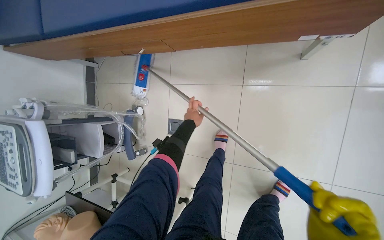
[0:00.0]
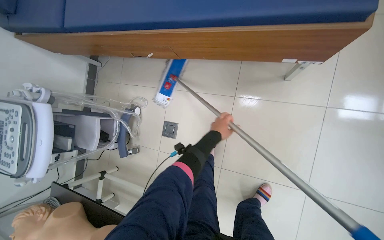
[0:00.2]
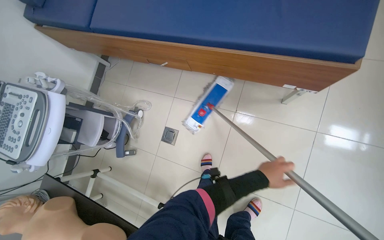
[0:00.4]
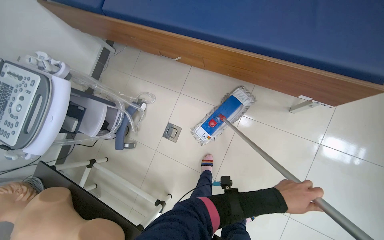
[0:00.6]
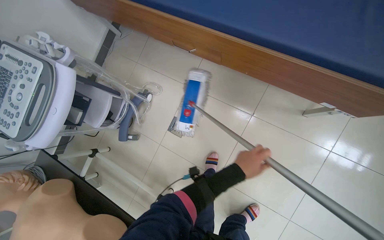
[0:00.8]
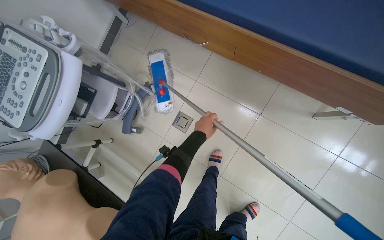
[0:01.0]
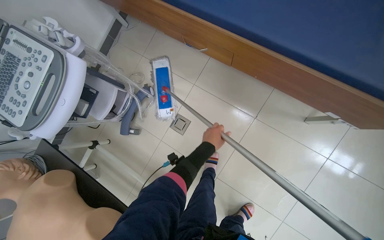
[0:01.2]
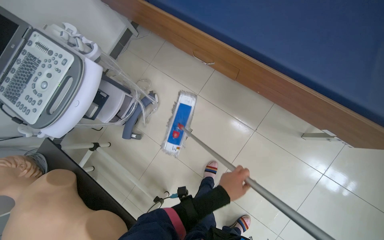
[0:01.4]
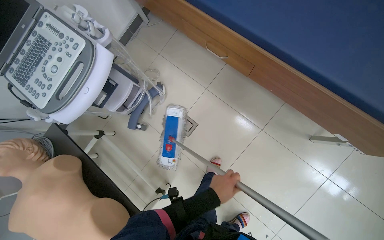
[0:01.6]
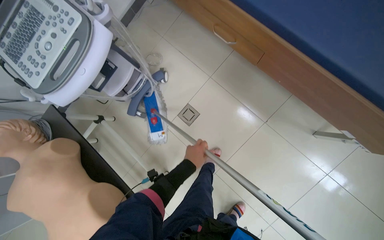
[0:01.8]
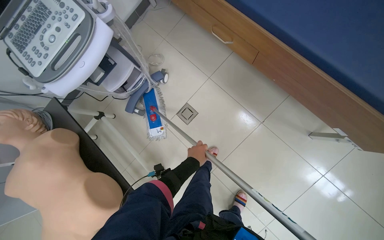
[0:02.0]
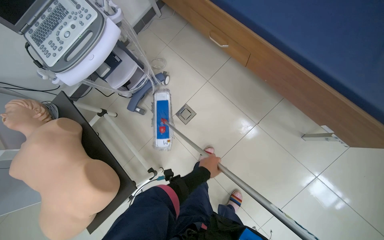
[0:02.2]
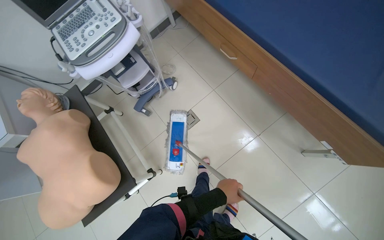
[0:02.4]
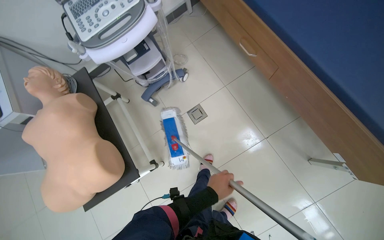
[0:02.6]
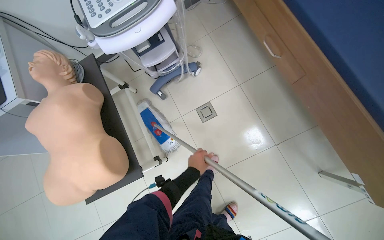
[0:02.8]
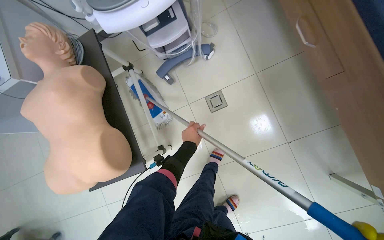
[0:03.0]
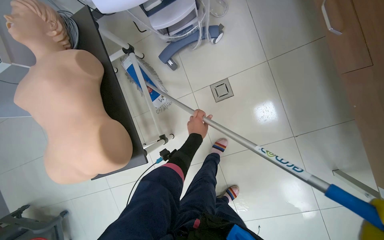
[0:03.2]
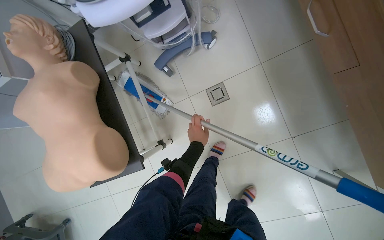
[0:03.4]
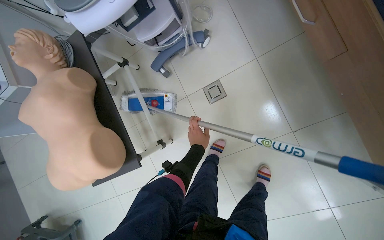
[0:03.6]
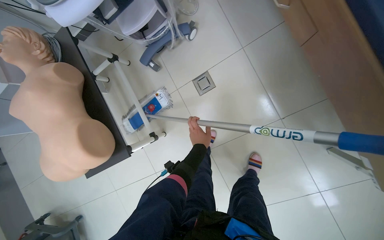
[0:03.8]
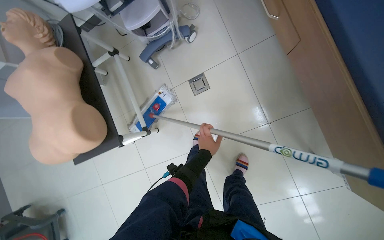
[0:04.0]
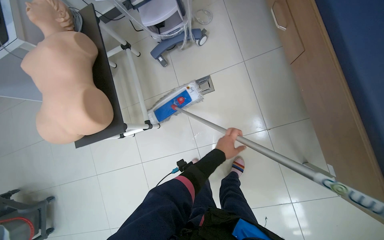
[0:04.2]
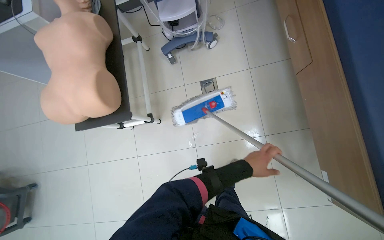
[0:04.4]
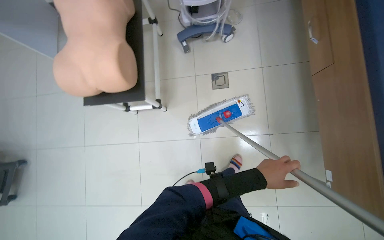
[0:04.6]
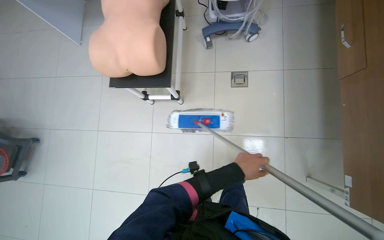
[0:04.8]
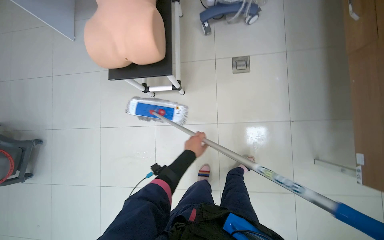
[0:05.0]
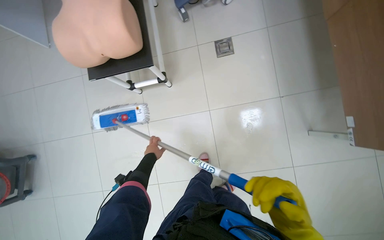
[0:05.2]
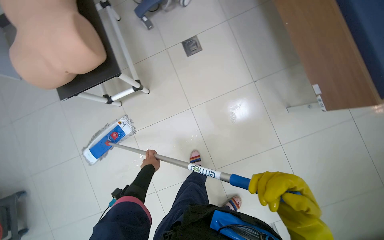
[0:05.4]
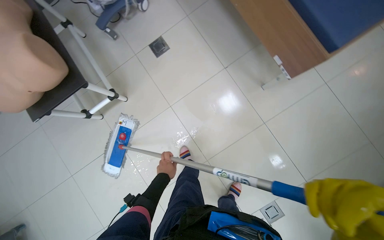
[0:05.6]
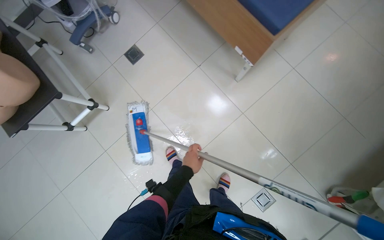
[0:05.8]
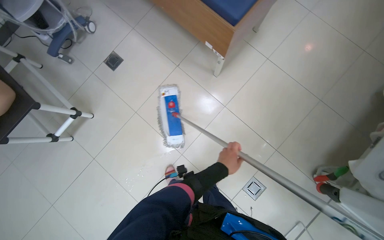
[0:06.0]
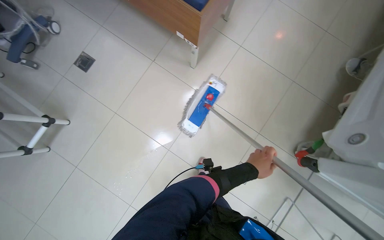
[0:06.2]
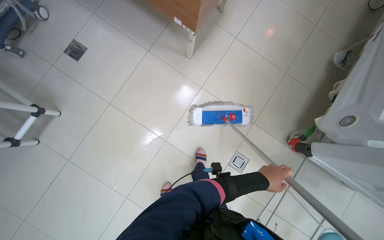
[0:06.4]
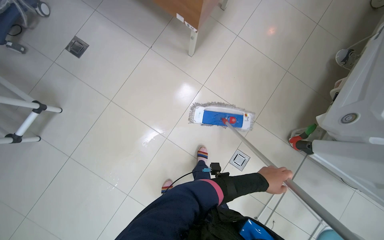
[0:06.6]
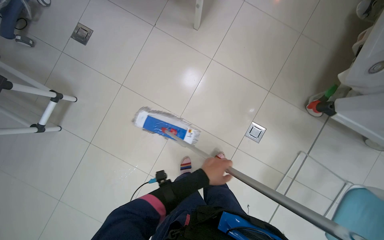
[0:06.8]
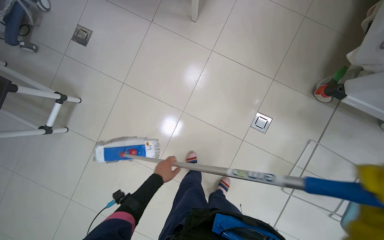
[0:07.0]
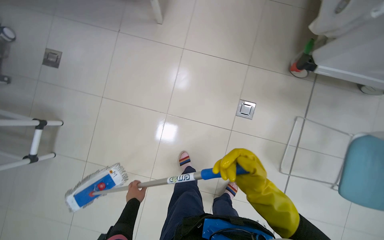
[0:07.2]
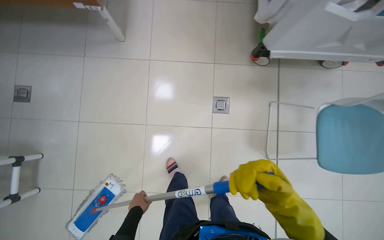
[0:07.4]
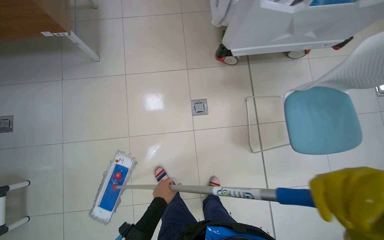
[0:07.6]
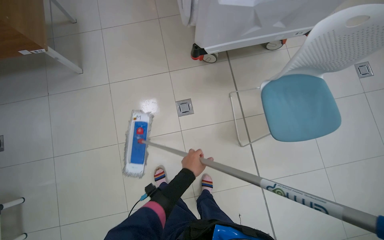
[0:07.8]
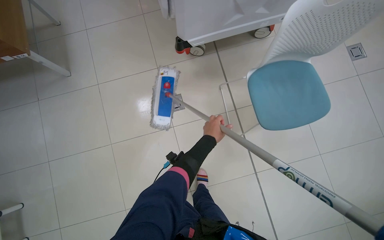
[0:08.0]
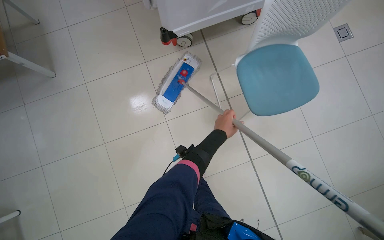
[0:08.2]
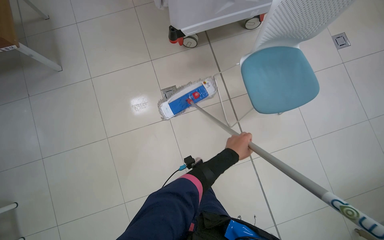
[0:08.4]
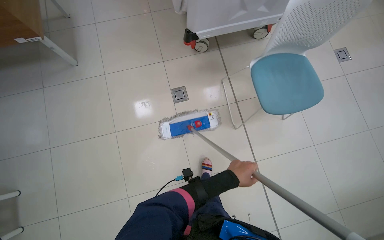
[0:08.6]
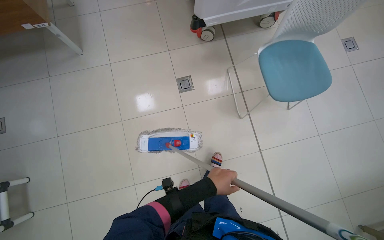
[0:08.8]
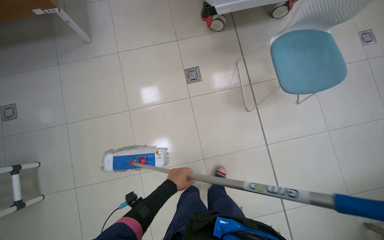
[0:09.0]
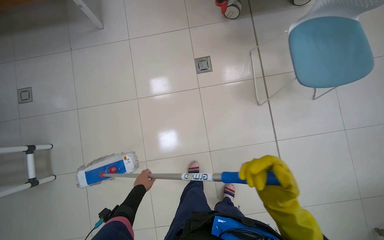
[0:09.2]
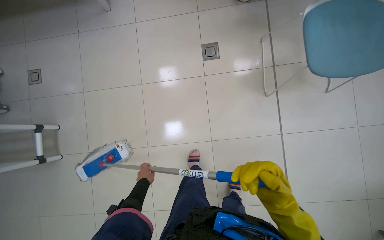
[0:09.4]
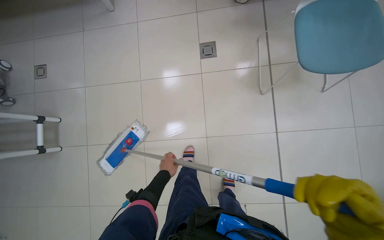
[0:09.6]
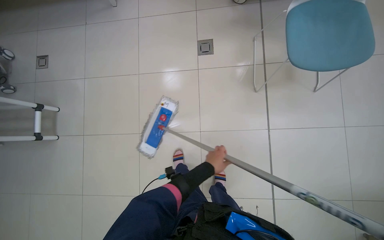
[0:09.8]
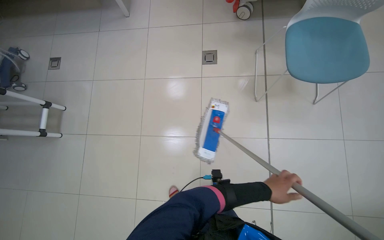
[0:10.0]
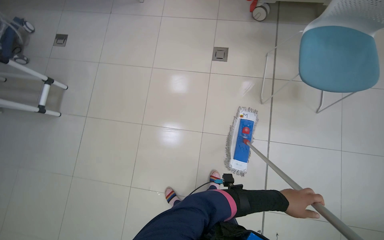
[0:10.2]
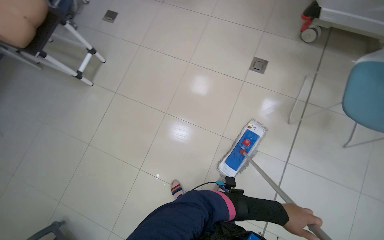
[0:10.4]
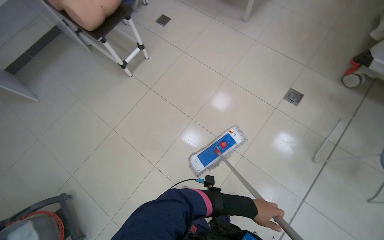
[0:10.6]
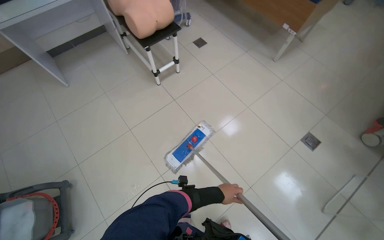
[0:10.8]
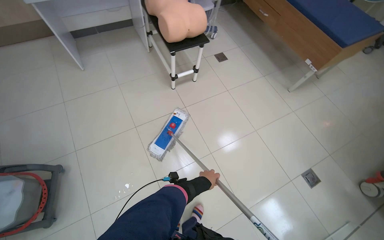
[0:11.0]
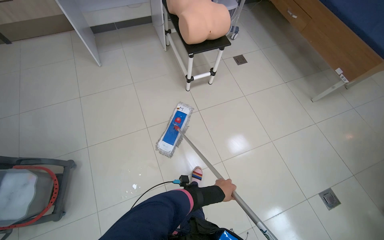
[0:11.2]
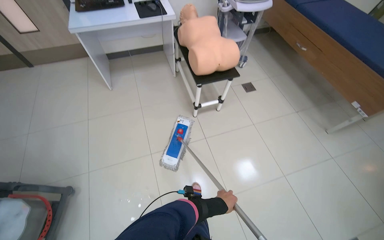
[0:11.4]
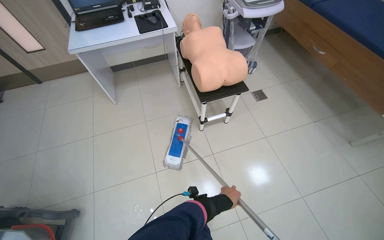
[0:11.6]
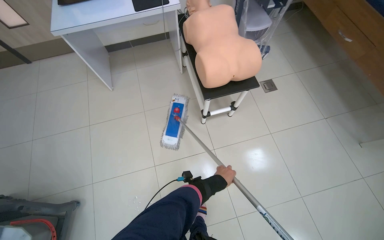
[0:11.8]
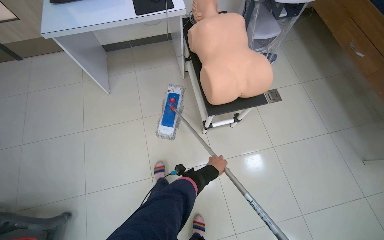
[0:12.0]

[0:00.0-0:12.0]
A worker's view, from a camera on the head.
Job: mopping floor.
The whole recording: Mopping floor. The worker dips and wrings the mop in the bucket, then mops the floor of the room.
0:00.0 to 0:01.6: The wearer moves to the left, roughly 40 cm. Everything in view rotates approximately 35 degrees clockwise.
0:01.6 to 0:03.0: The scene turns about 25 degrees clockwise in the picture. The left hand travels farther from the camera and to the left by approximately 25 cm.
0:03.0 to 0:04.4: The left hand travels to the right, down the picture and nearer to the camera by about 40 cm.
0:04.4 to 0:06.0: The wearer moves approximately 60 cm. The scene rotates counterclockwise by approximately 40 degrees.
0:06.0 to 0:07.6: The head travels roughly 60 cm. The scene turns approximately 45 degrees counterclockwise in the picture.
0:07.6 to 0:09.0: The left hand reaches about 20 cm up the picture, then returns.
0:09.0 to 0:10.4: The head rotates approximately 35 degrees to the left. The left hand is displaced to the right and down the picture by approximately 60 cm.
0:10.4 to 0:12.0: The wearer moves approximately 1 m. The head turns to the left by approximately 55 degrees.

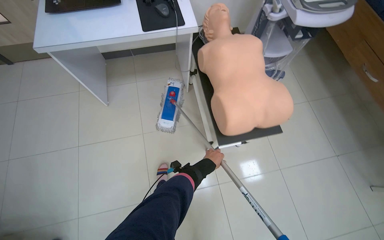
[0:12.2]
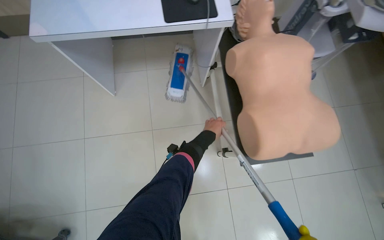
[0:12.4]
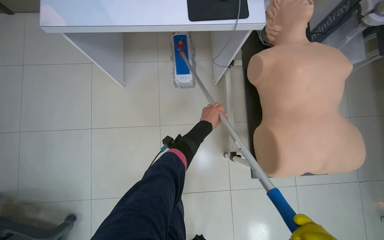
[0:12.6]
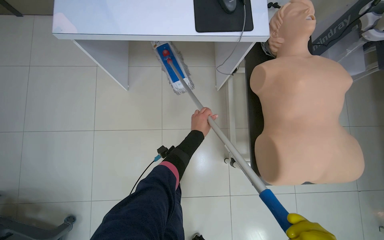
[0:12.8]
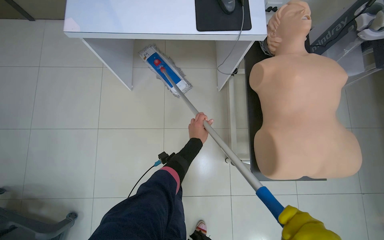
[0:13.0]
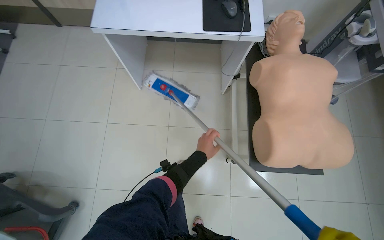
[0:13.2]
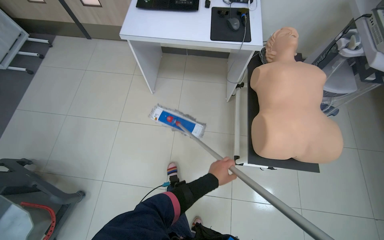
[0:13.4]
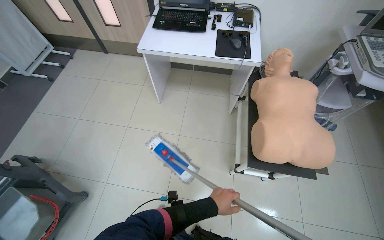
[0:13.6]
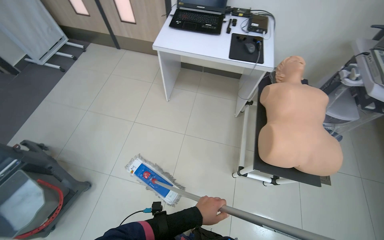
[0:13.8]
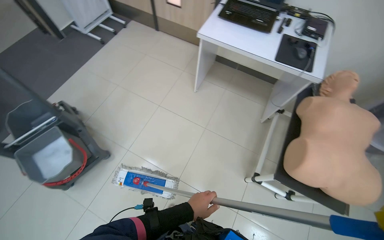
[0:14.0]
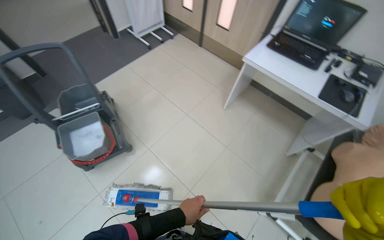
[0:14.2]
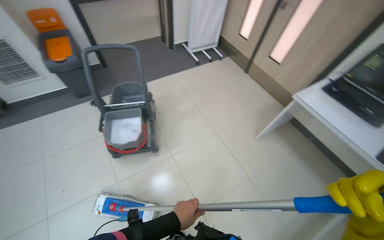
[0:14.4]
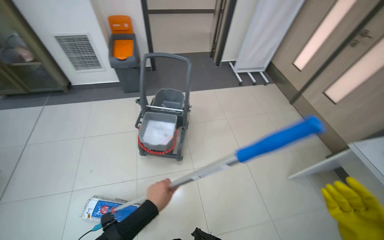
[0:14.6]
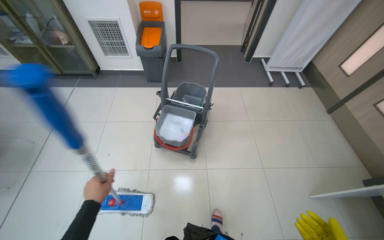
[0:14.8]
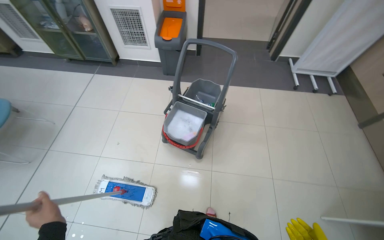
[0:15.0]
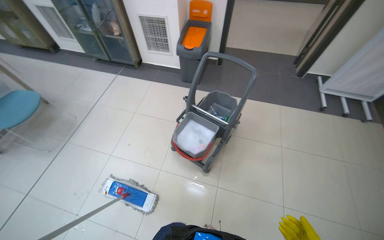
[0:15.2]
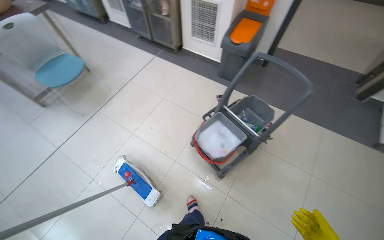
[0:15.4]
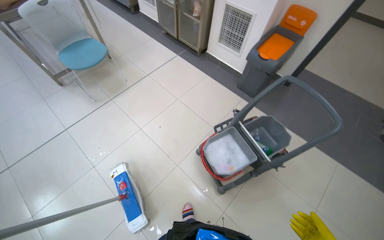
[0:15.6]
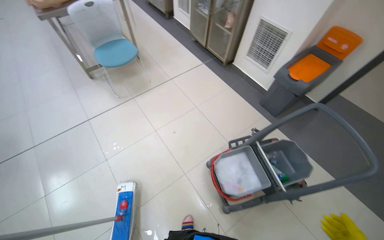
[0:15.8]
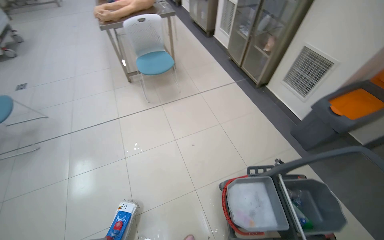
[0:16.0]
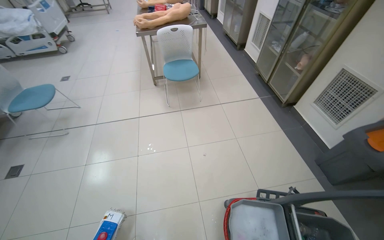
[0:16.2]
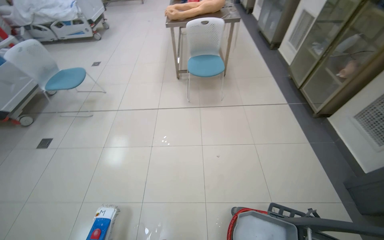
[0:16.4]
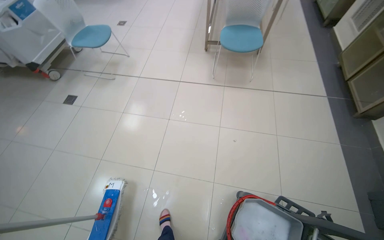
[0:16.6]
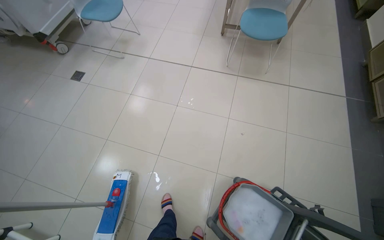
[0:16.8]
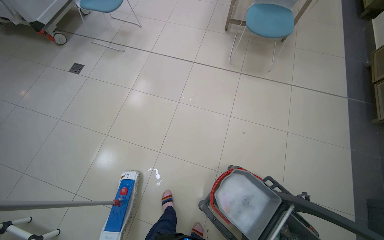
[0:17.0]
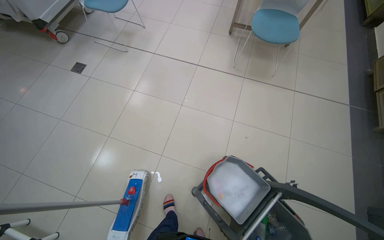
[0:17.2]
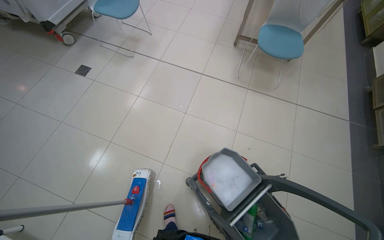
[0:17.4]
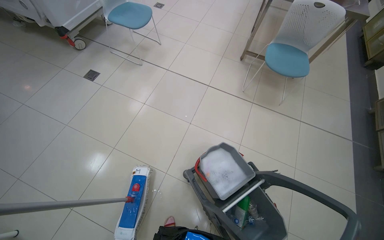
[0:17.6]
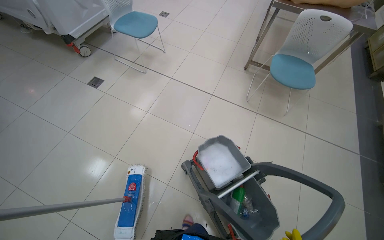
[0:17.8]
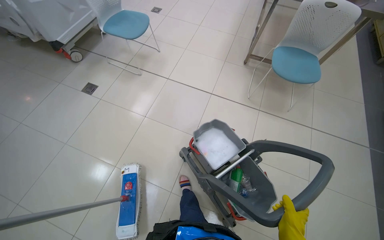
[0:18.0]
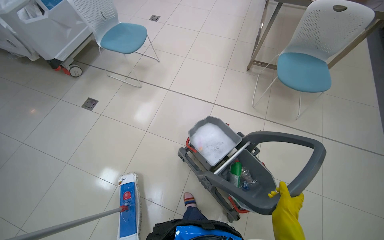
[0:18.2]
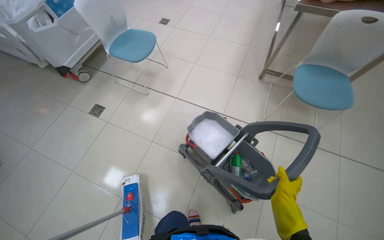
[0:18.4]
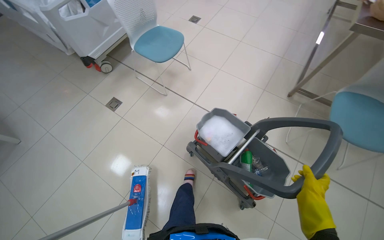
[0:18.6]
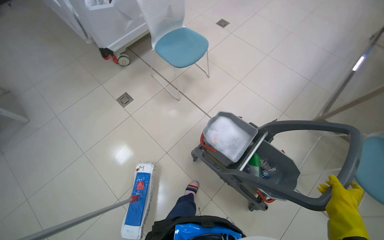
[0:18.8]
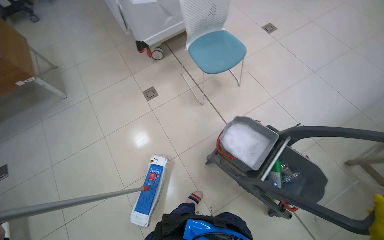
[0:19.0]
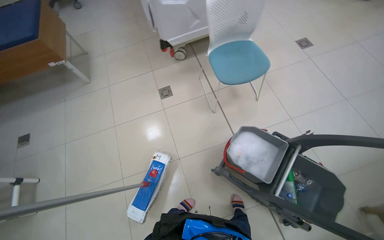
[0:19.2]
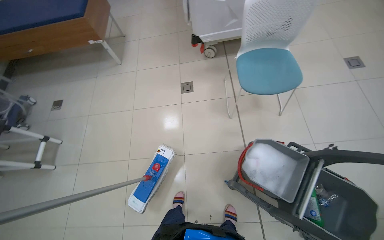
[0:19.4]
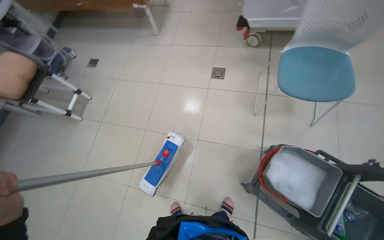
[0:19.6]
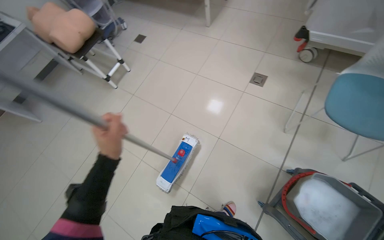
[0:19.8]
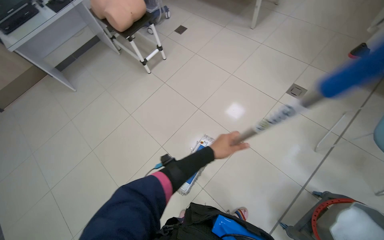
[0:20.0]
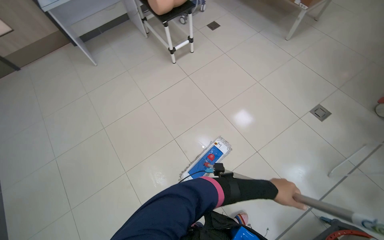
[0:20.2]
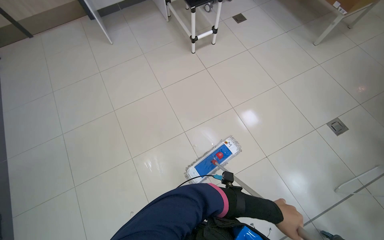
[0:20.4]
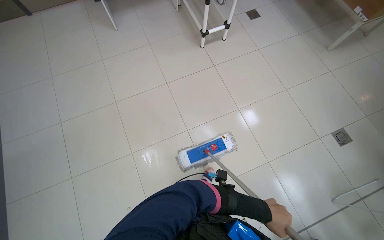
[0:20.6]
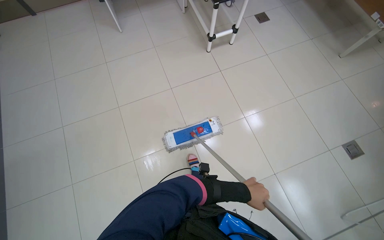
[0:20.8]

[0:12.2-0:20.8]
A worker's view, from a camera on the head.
Job: mopping floor.
The whole recording: Mopping floor. The worker dips and wrings the mop in the bucket, then mops the floor of the room.
0:12.2 to 0:13.6: The left hand heads nearer to the camera and down the picture, covering some 20 cm.
0:13.6 to 0:15.0: The head travels some 50 cm. The wearer looks approximately 85 degrees further to the left.
0:15.0 to 0:16.6: The head rotates about 95 degrees to the left.
0:16.6 to 0:18.0: The camera travels approximately 50 cm.
0:18.0 to 0:19.4: The camera travels about 80 cm. The wearer looks some 65 degrees further to the left.
0:19.4 to 0:20.8: The camera travels approximately 70 cm. The head turns to the left by some 70 degrees. The view tilts roughly 15 degrees downward.
